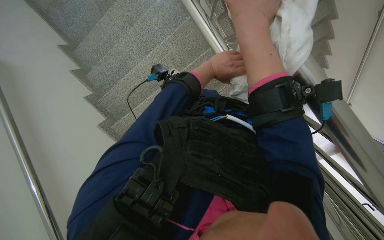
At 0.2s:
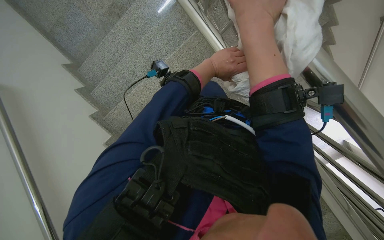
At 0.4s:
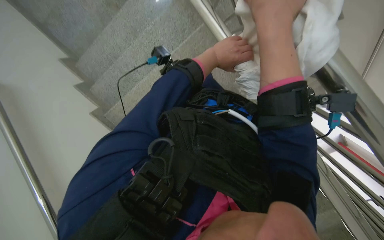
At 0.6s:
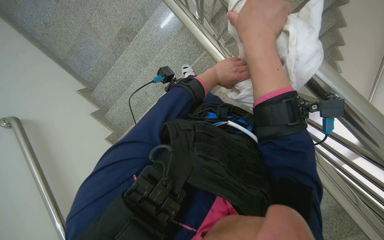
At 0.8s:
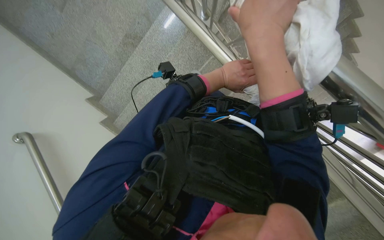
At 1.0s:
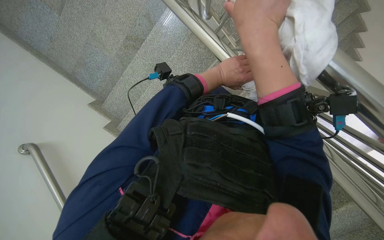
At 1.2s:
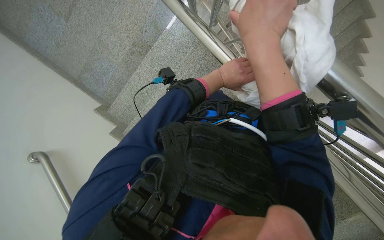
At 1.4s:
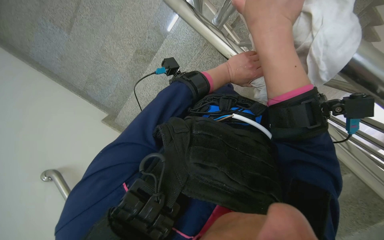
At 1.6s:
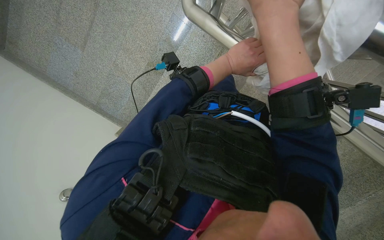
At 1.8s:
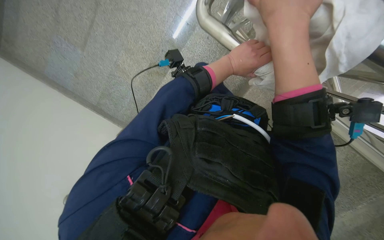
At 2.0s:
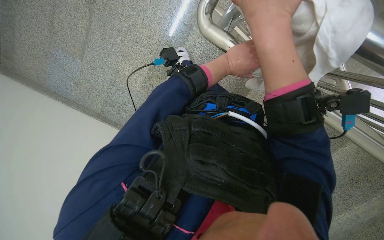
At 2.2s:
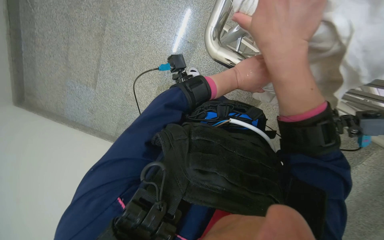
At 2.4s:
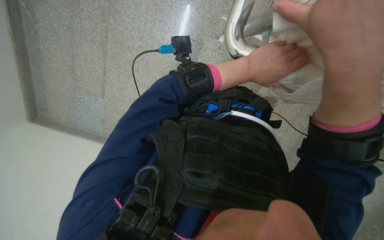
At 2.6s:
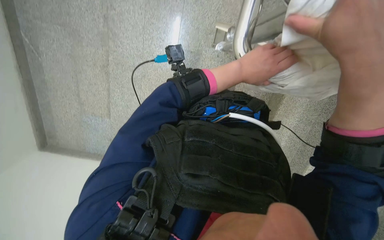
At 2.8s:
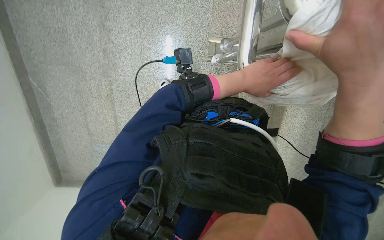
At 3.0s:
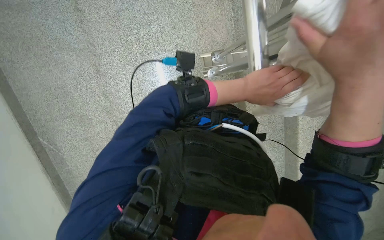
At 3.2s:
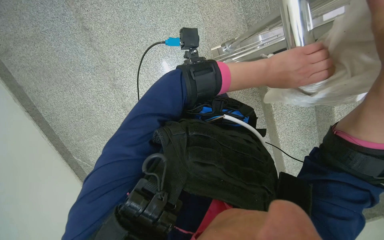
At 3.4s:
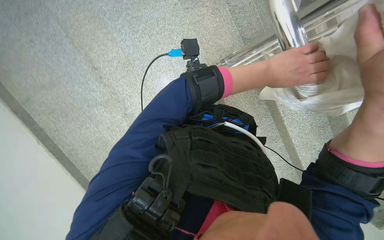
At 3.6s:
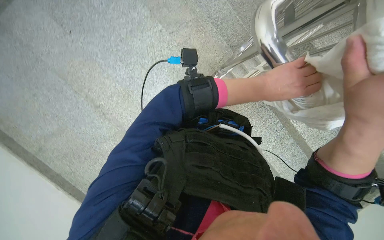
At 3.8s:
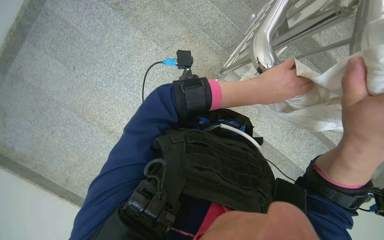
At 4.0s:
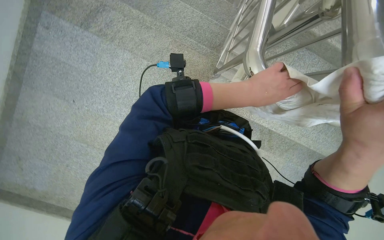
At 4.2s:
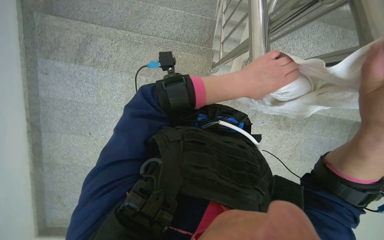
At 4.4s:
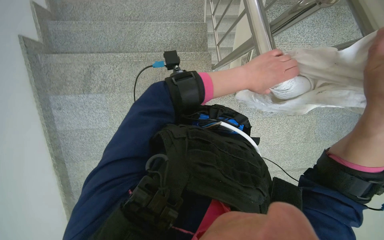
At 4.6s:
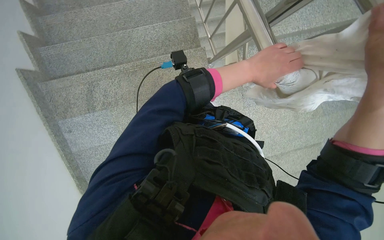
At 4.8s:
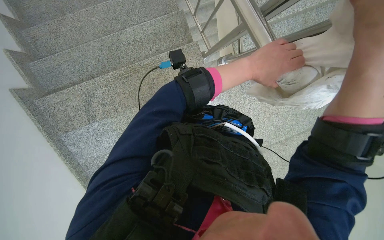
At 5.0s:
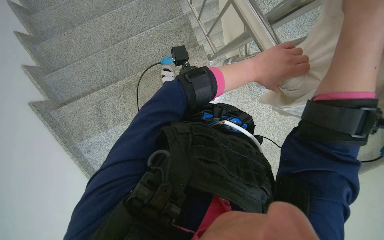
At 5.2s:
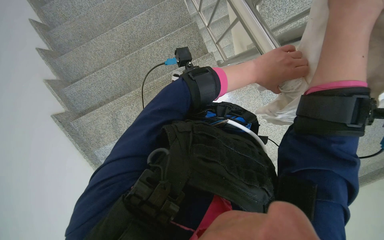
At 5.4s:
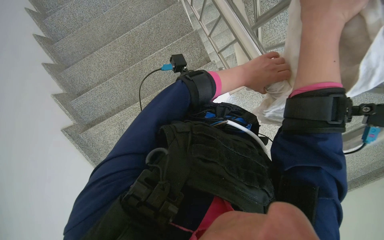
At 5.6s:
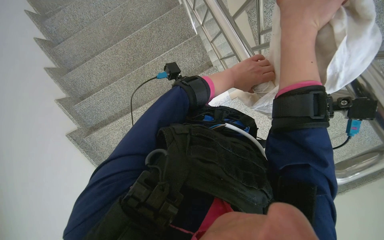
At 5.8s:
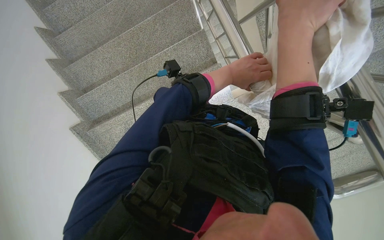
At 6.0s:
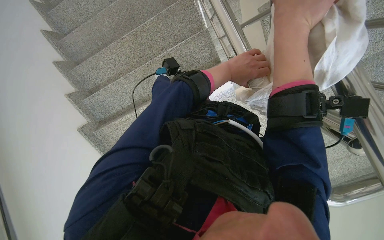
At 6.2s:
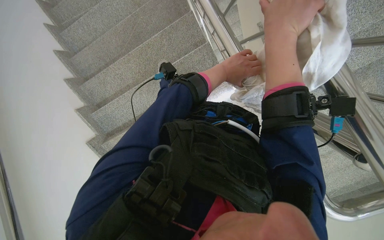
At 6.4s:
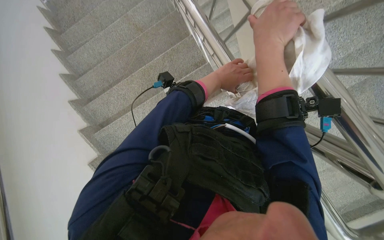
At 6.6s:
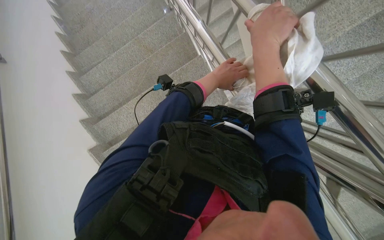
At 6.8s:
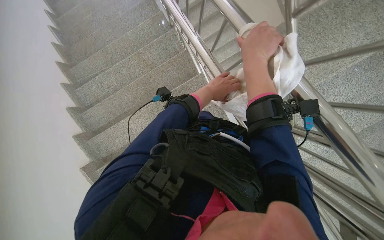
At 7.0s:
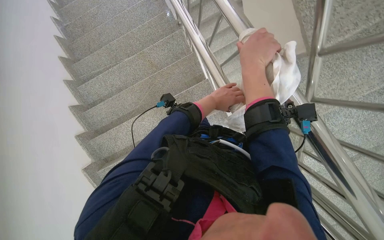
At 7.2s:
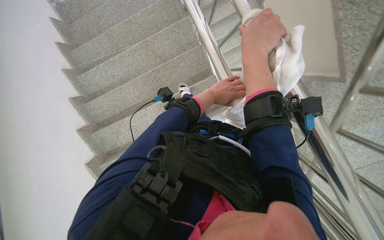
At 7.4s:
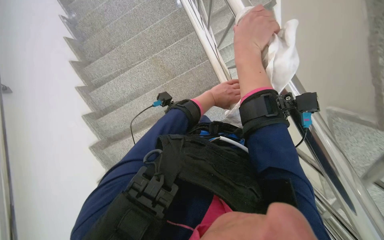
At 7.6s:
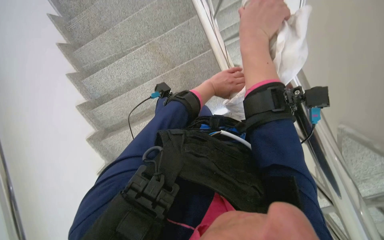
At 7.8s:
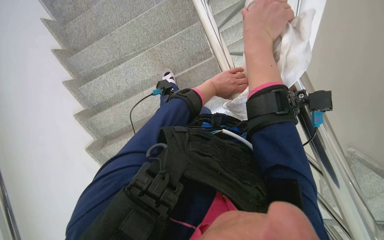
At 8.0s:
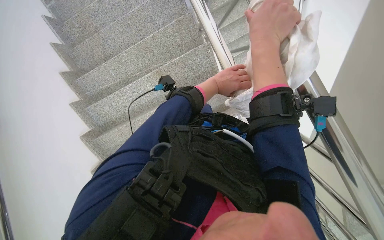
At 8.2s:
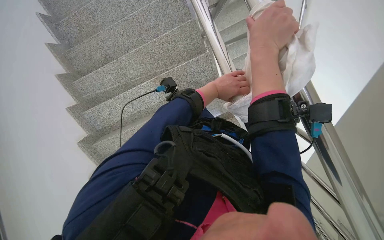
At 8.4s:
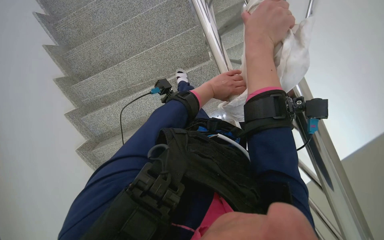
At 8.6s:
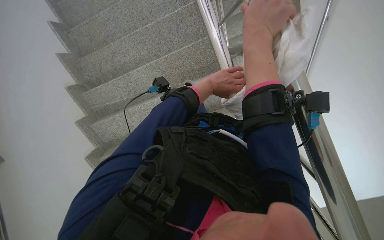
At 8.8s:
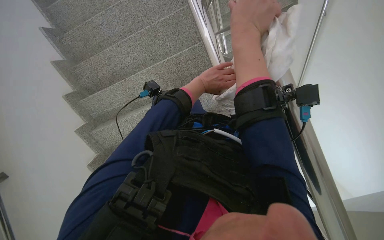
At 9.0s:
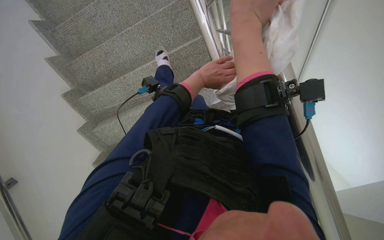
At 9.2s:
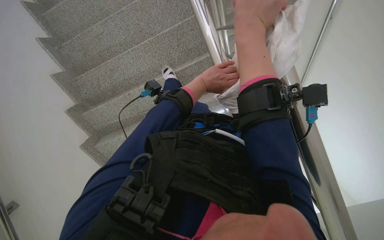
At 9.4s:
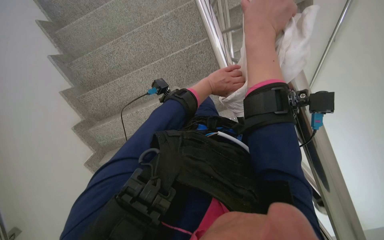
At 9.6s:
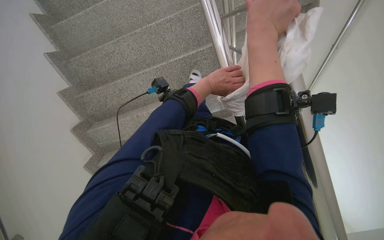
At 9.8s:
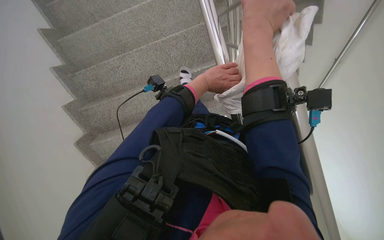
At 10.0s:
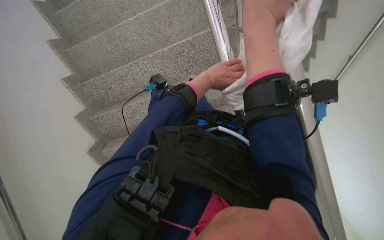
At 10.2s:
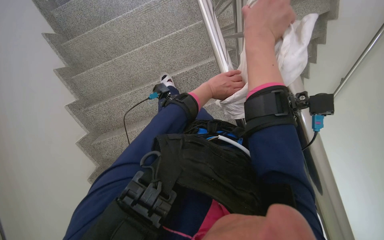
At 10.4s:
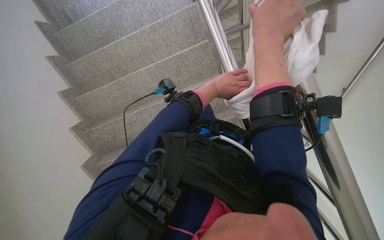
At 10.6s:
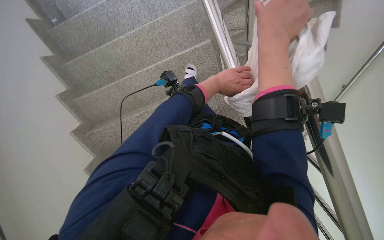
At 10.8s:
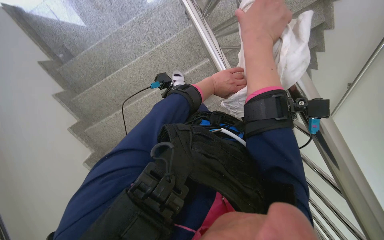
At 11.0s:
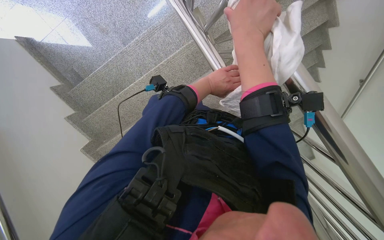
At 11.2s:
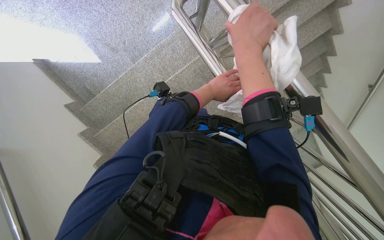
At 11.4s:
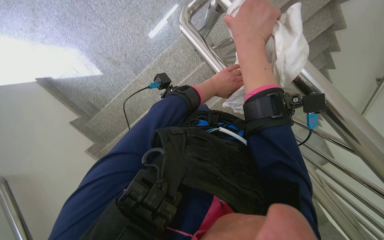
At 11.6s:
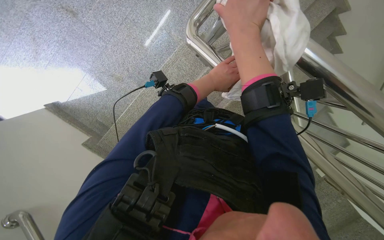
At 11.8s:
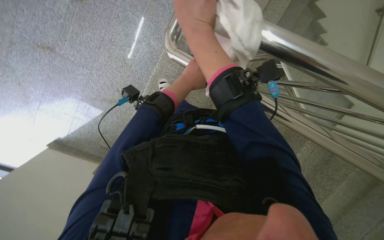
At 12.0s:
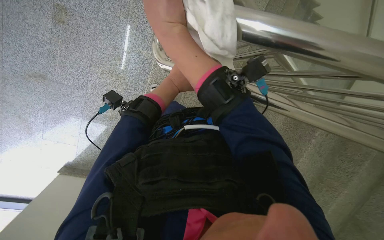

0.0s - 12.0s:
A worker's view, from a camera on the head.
Job: wiping surfaces.
The whole recording: Cleaning metal railing. The worker cleans the metal railing with a white cloth.
0.0s - 1.6s: The view tips upward by roughly 15 degrees.
1.6s - 3.0s: The camera pitches upward, by some 20 degrees. Everything in view rotates some 40 degrees counterclockwise.
3.0s - 4.4s: The view swings approximately 15 degrees to the left. Everything in view rotates about 50 degrees counterclockwise.
4.4s - 6.0s: The left hand heads farther from the camera, covering some 10 cm.
6.0s - 7.6s: The wearer looks about 15 degrees further upward.
7.6s - 9.0s: The right hand is displaced nearer to the camera by approximately 10 cm.
9.0s - 10.4s: The wearer looks approximately 30 degrees further upward.
10.4s - 12.0s: The view tips upward by approximately 15 degrees. The scene rotates counterclockwise by about 50 degrees.

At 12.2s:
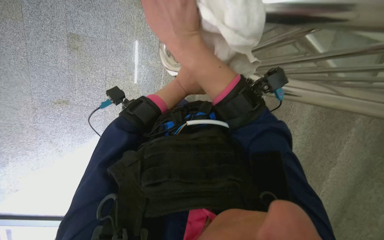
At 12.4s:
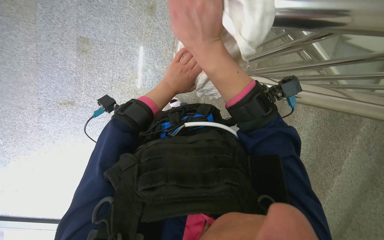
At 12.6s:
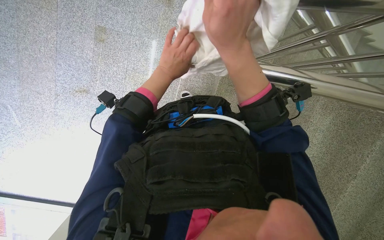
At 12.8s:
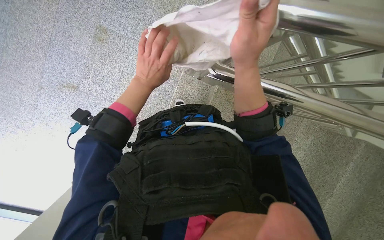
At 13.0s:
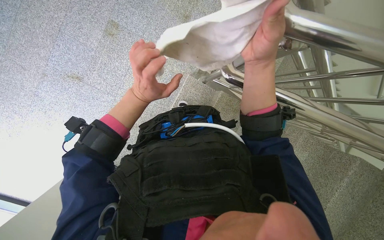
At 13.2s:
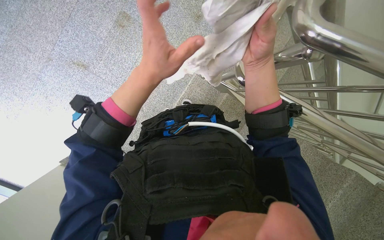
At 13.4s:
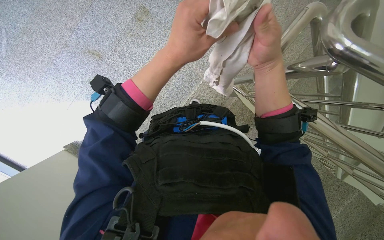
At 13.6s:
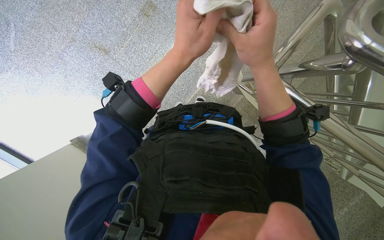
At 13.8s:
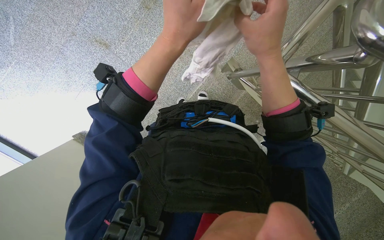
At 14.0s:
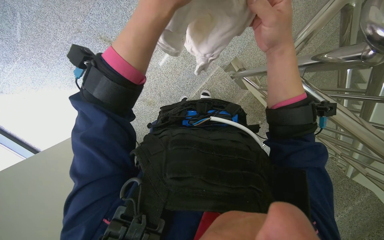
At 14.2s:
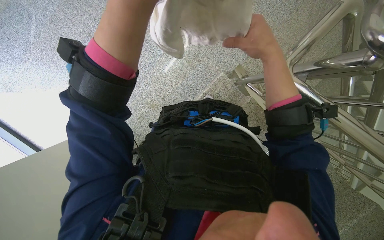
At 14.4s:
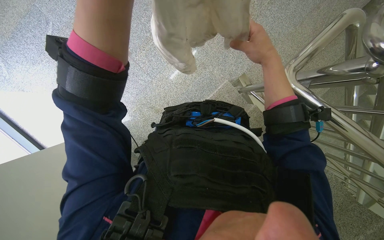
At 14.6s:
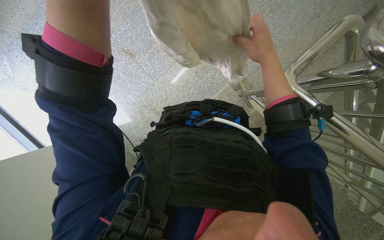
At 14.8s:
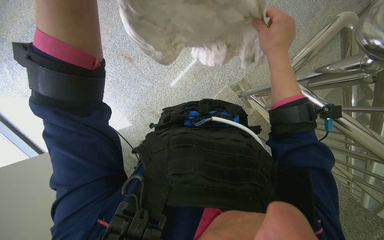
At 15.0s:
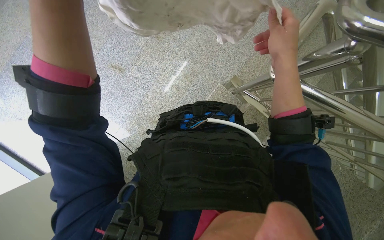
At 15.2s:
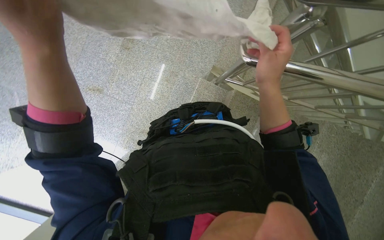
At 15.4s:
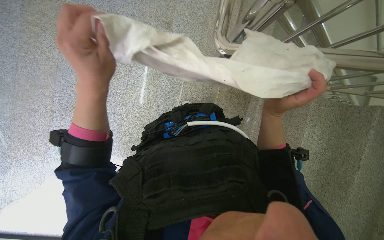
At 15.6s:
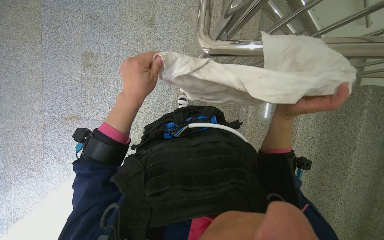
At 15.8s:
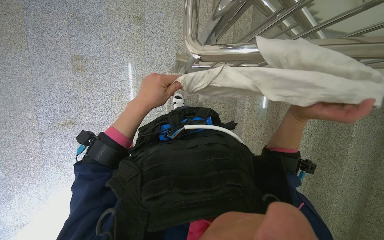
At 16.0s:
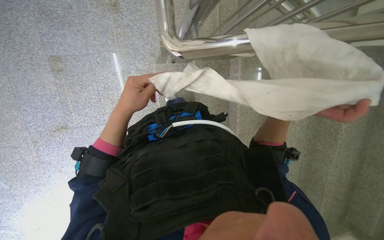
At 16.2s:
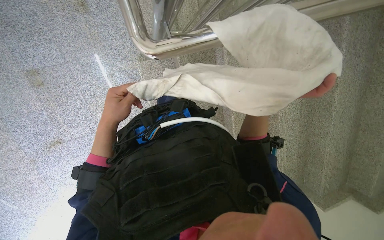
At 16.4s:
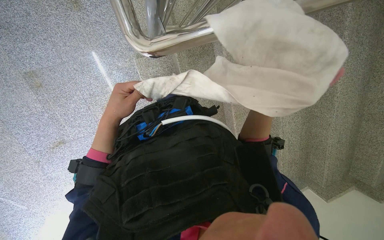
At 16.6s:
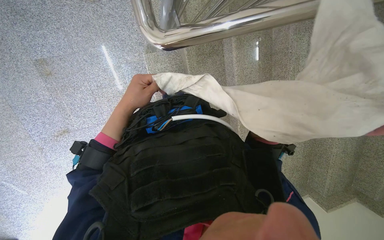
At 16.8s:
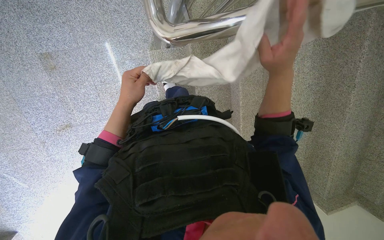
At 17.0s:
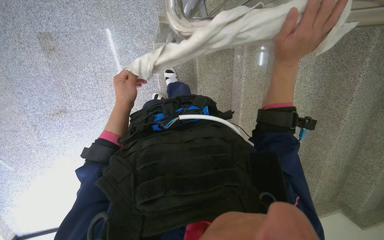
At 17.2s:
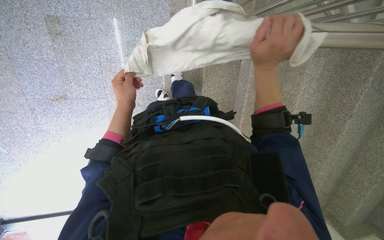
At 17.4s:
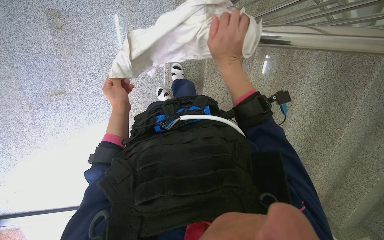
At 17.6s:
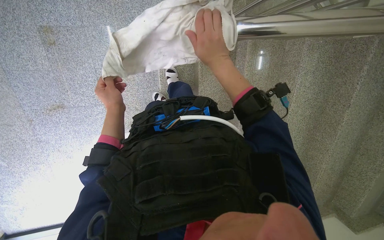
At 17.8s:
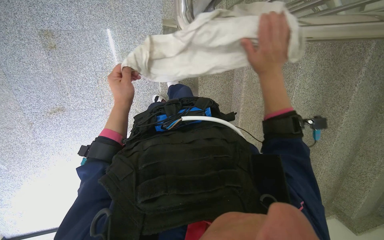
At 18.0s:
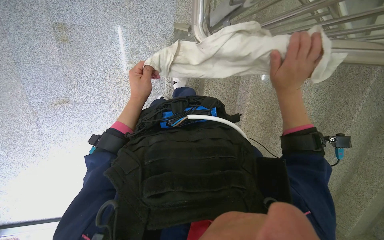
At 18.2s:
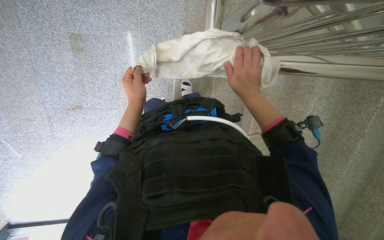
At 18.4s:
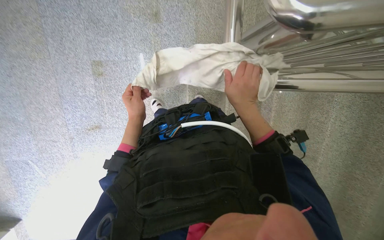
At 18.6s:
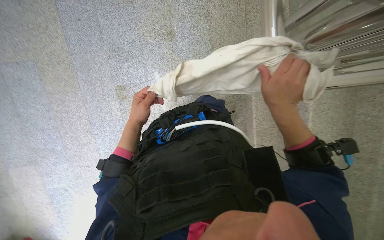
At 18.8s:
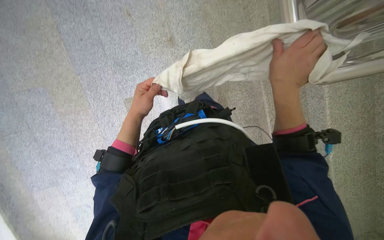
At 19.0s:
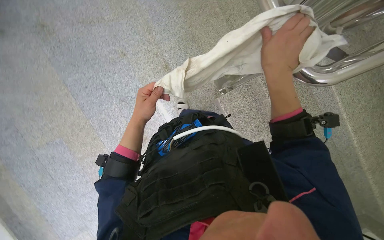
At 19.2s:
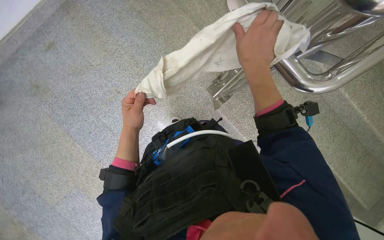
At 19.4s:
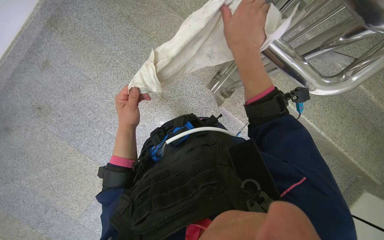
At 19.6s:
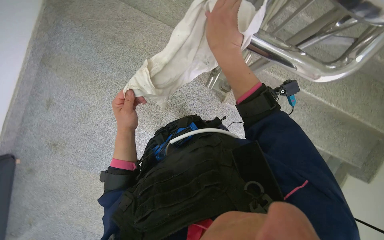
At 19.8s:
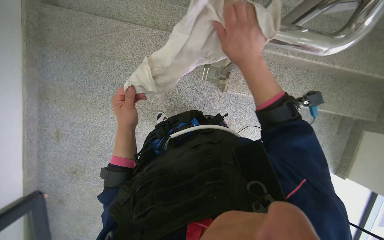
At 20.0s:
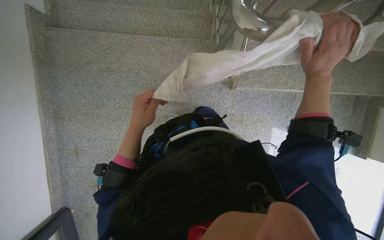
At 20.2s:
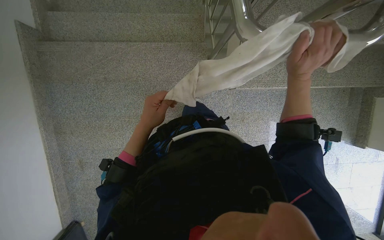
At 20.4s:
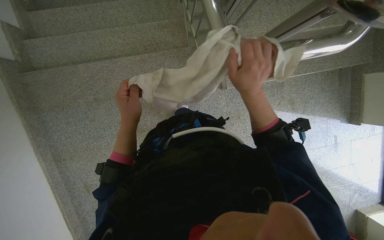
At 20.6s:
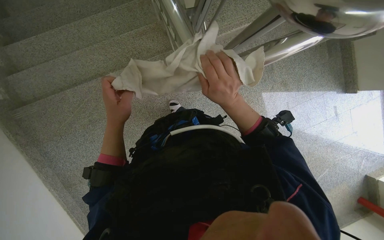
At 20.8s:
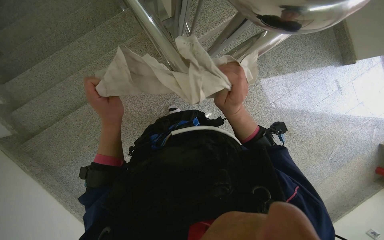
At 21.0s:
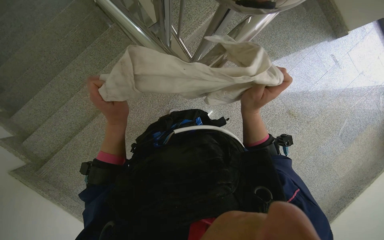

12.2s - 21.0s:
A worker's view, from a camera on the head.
Job: wiping surfaces.
The whole recording: Cleaning metal railing. The worker cleans the metal railing with a white cloth.
12.2s - 13.6s: Everything in view rotates some 35 degrees clockwise. The left hand travels nearer to the camera by roughly 10 cm.
13.6s - 15.2s: The right hand goes roughly 10 cm to the right.
15.2s - 16.6s: The camera pitches downward, by roughly 15 degrees. The scene rotates counterclockwise by about 35 degrees. The right hand travels to the right by some 25 cm.
16.6s - 18.0s: The right hand goes to the left and returns, approximately 30 cm each way.
18.0s - 19.6s: The camera is aimed some 25 degrees further to the left. The wearer looks approximately 25 degrees further upward. Everything in view rotates some 65 degrees counterclockwise.
19.6s - 21.0s: The scene rotates counterclockwise by roughly 65 degrees.
